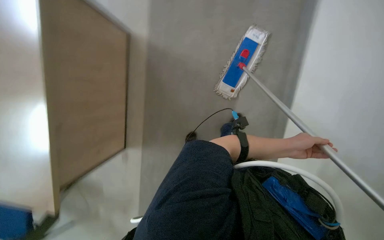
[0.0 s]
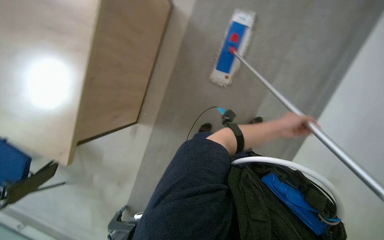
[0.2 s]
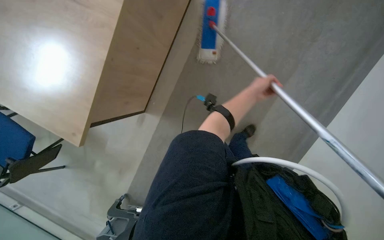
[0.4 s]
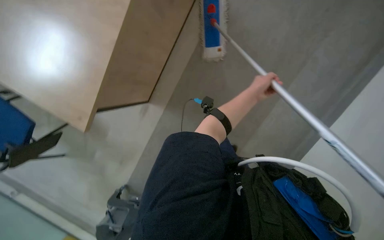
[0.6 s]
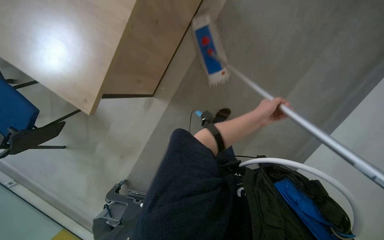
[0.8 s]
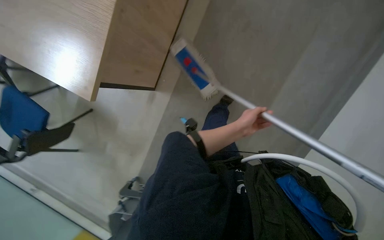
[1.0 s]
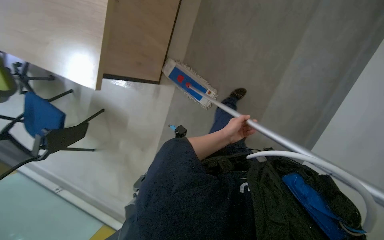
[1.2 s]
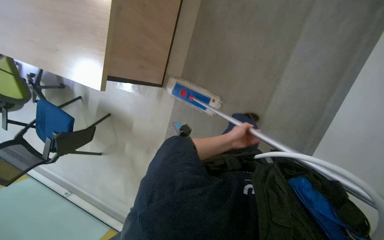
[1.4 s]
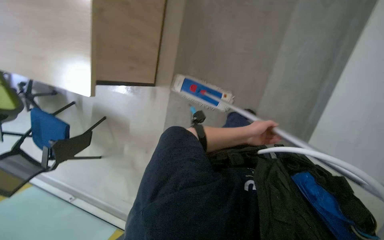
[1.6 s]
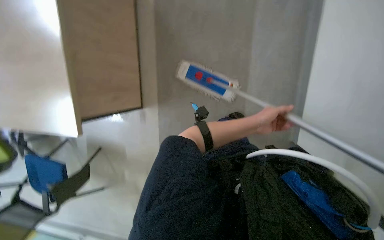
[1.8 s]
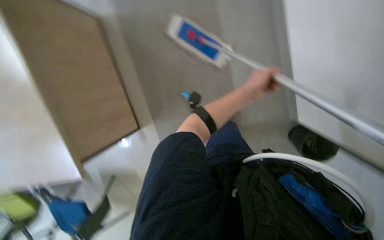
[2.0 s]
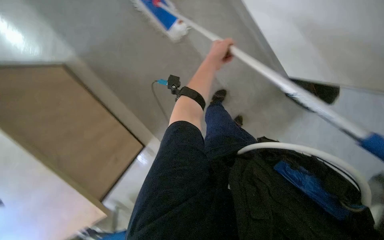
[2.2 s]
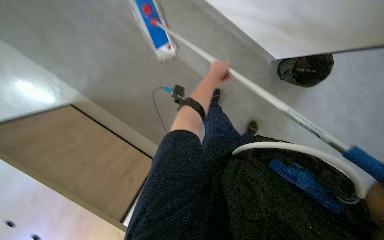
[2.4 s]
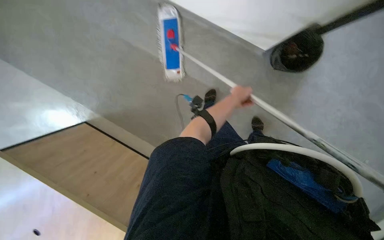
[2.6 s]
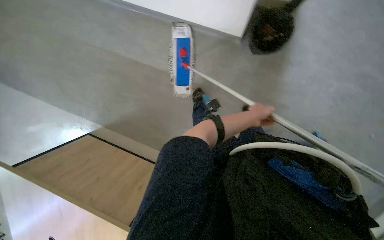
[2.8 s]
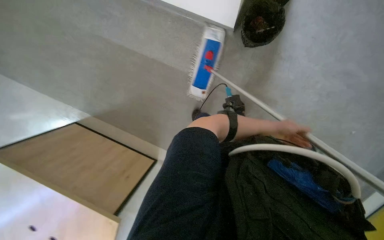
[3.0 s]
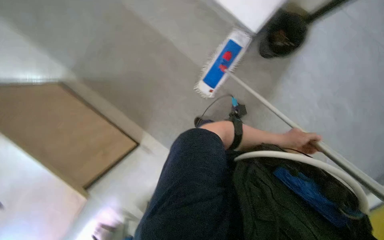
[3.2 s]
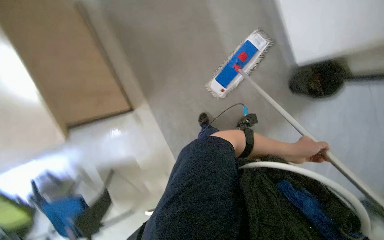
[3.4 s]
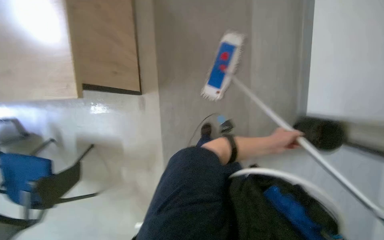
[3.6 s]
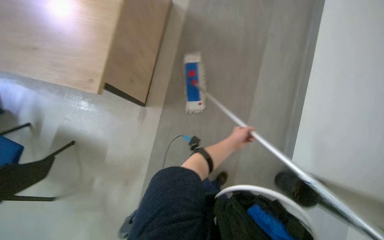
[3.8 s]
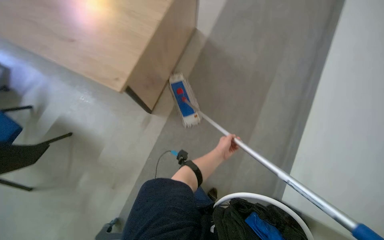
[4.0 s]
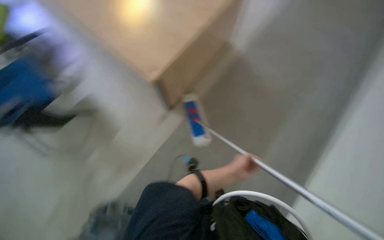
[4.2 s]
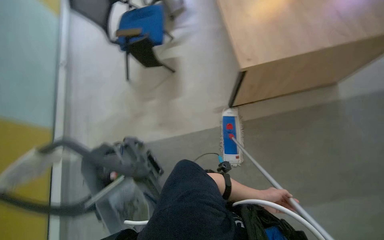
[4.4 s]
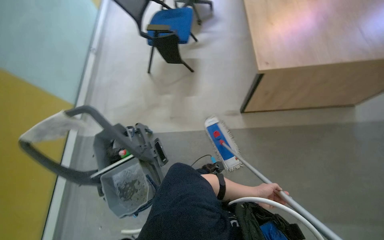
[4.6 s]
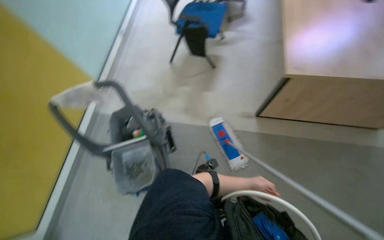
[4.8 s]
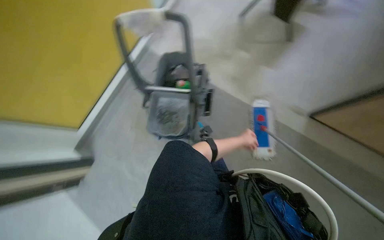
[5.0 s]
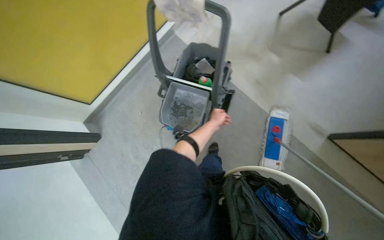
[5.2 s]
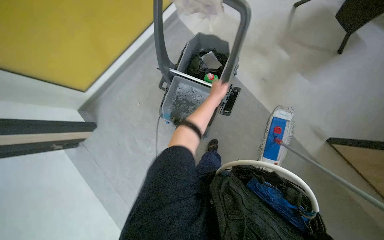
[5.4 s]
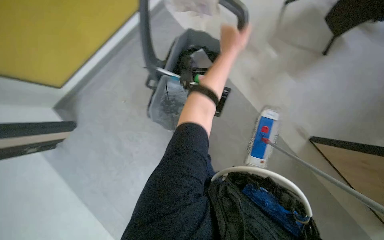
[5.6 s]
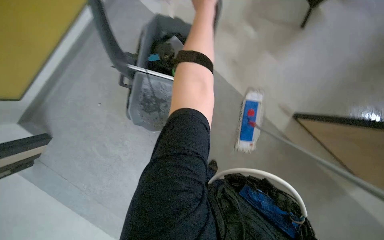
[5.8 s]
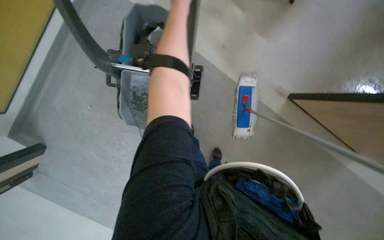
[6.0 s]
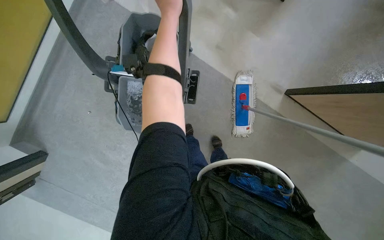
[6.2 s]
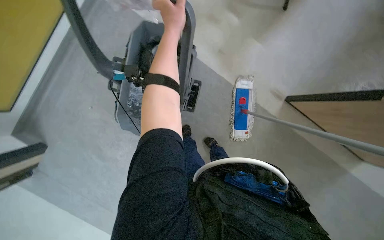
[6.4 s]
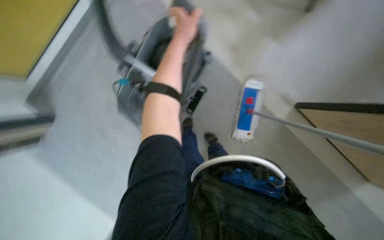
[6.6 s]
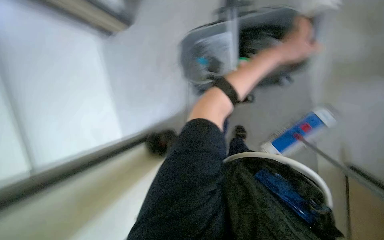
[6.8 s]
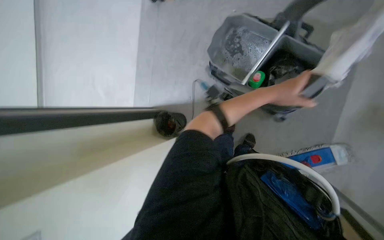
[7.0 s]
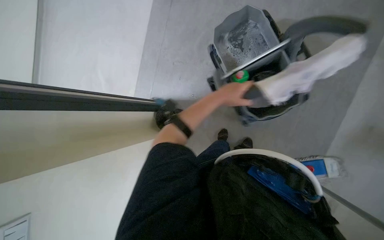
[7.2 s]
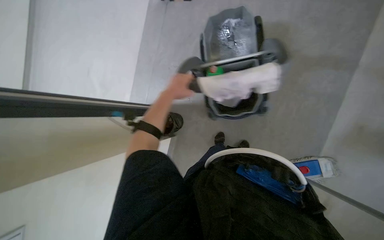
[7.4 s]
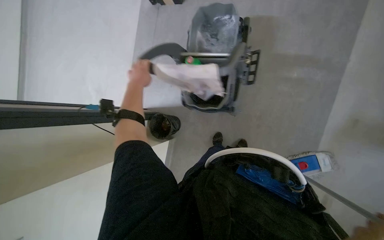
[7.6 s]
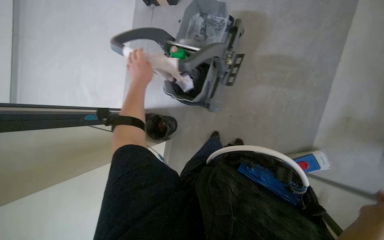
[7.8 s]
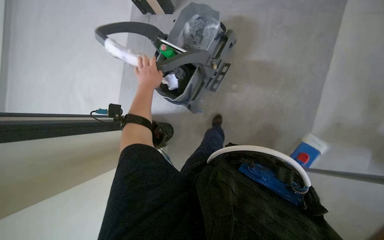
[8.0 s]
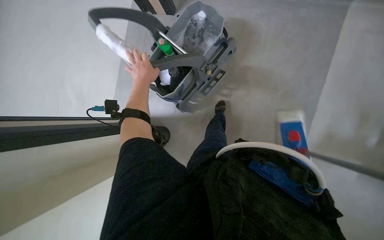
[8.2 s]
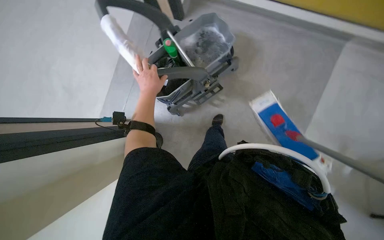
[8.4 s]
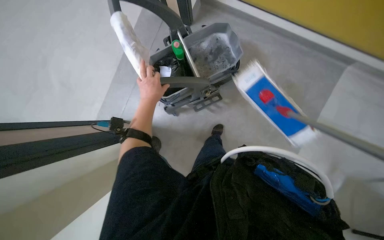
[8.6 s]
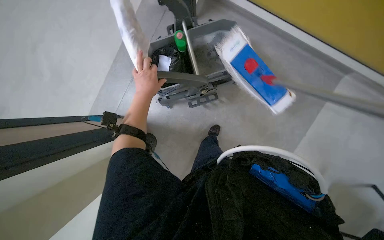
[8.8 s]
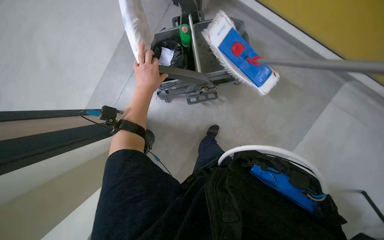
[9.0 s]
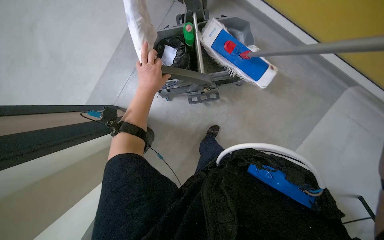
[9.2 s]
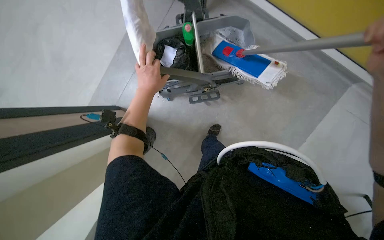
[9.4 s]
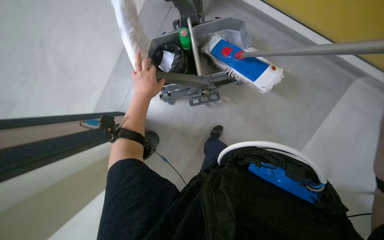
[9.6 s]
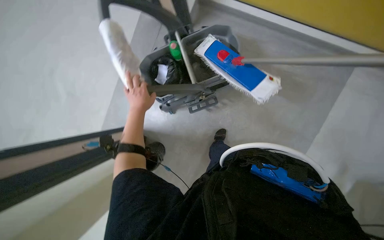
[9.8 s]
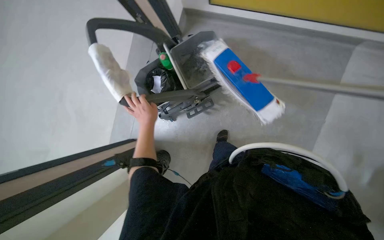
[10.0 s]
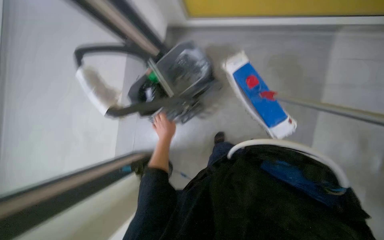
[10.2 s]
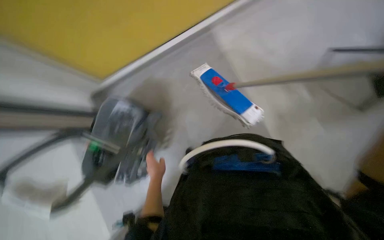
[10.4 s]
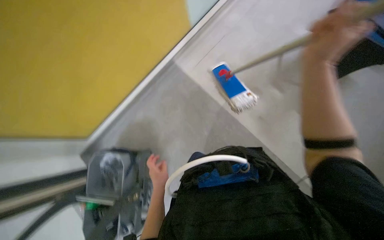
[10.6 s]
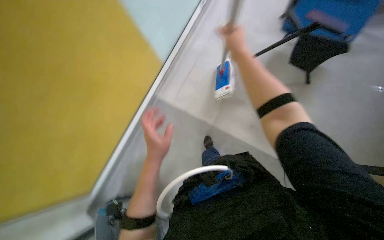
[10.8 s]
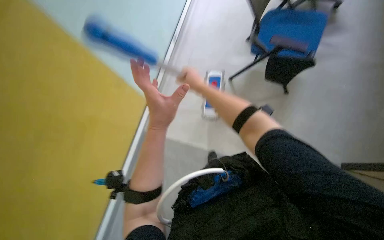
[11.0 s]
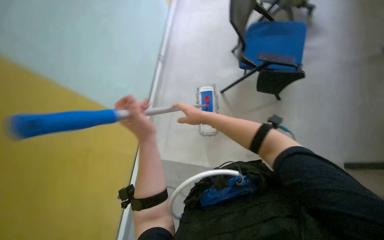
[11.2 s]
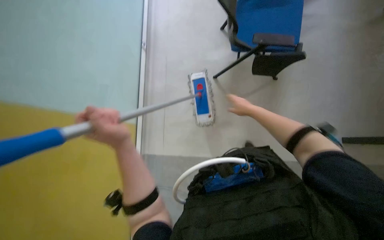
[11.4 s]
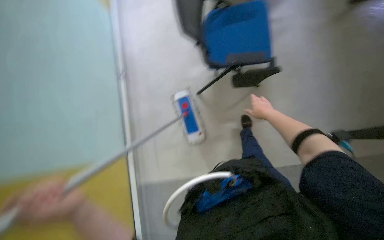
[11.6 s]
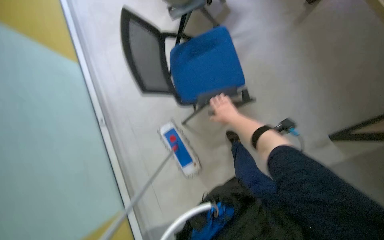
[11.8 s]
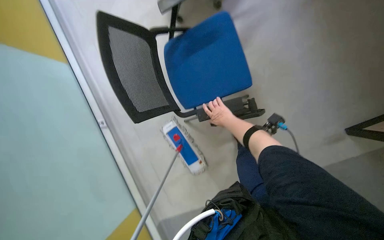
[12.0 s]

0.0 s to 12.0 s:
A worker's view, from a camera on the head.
Job: mopping floor.
The whole recording: Mopping office floor. The worker mops the office floor around the tables and chairs.
1.6 to 3.0 s: The scene turns roughly 35 degrees counterclockwise in the picture.
3.0 to 4.4 s: The head rotates about 25 degrees to the left.
4.4 to 6.0 s: The camera is carried some 40 cm. The wearer looks about 35 degrees further downward. The scene rotates clockwise by roughly 40 degrees.
6.0 to 7.6 s: The wearer looks about 15 degrees further downward. The scene rotates clockwise by some 40 degrees.
7.6 to 9.0 s: The view pans to the right by about 15 degrees.
9.0 to 10.4 s: The scene rotates counterclockwise by approximately 25 degrees. The left hand shifts some 25 cm down the picture.
10.4 to 12.0 s: The wearer's head swings roughly 60 degrees to the right. The wearer looks some 35 degrees further upward.

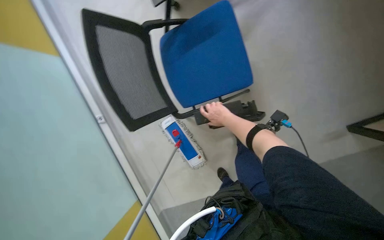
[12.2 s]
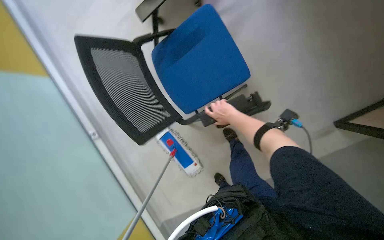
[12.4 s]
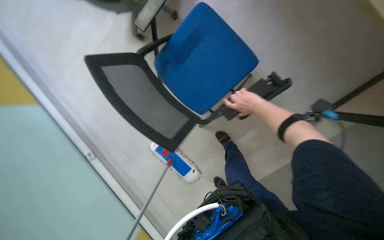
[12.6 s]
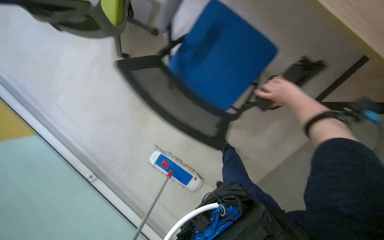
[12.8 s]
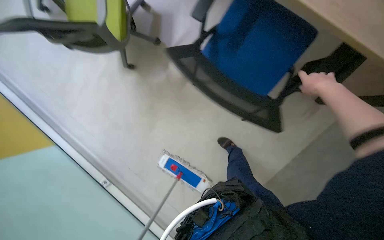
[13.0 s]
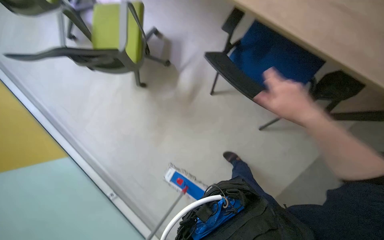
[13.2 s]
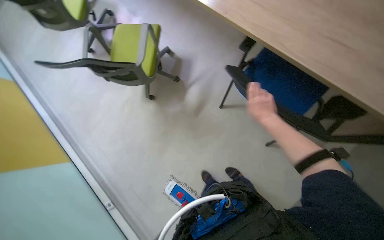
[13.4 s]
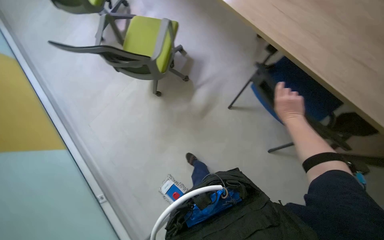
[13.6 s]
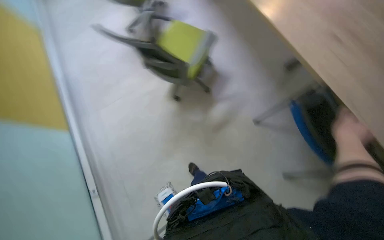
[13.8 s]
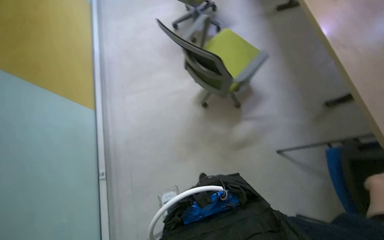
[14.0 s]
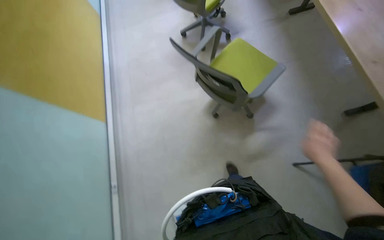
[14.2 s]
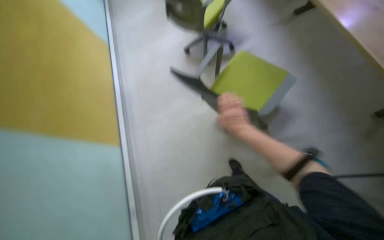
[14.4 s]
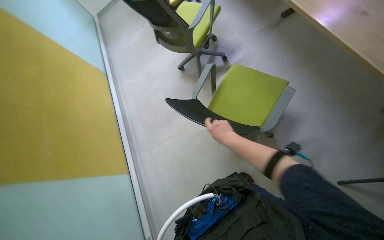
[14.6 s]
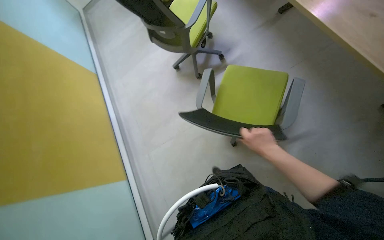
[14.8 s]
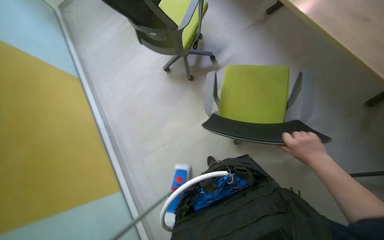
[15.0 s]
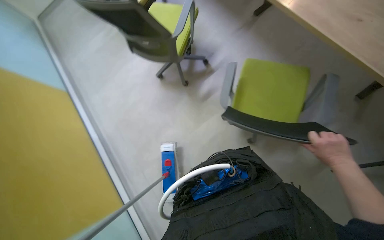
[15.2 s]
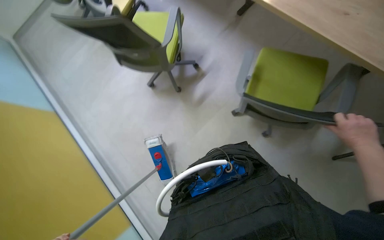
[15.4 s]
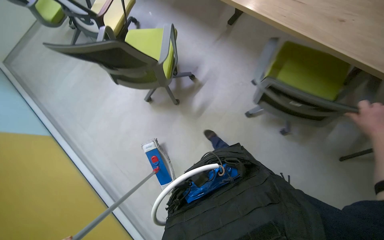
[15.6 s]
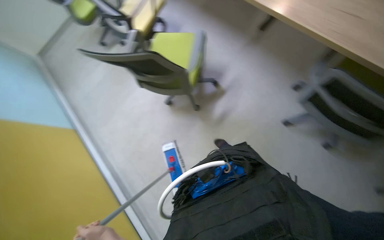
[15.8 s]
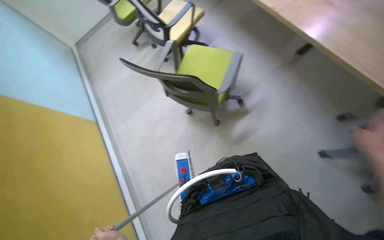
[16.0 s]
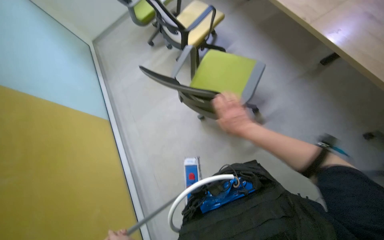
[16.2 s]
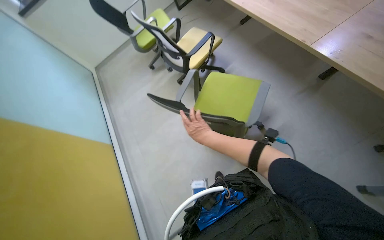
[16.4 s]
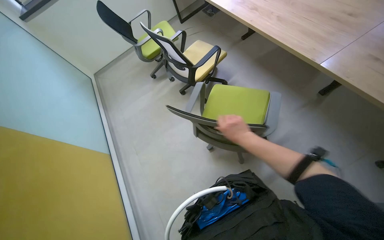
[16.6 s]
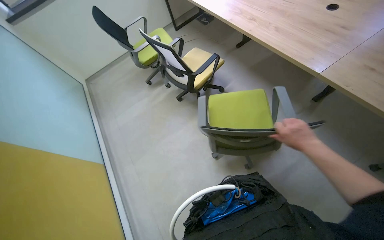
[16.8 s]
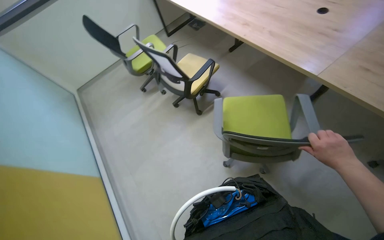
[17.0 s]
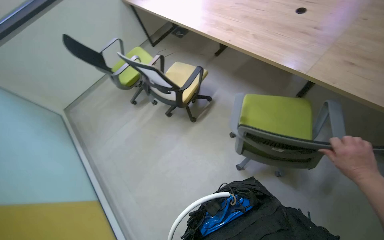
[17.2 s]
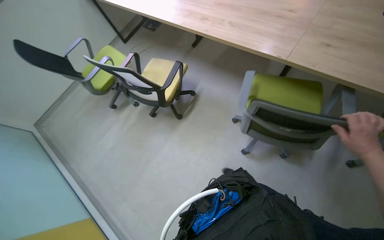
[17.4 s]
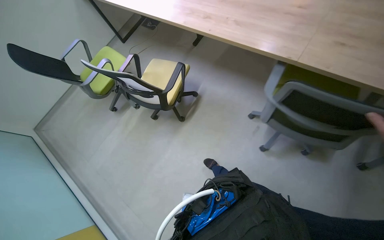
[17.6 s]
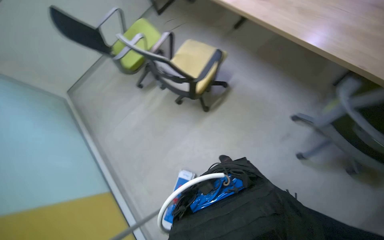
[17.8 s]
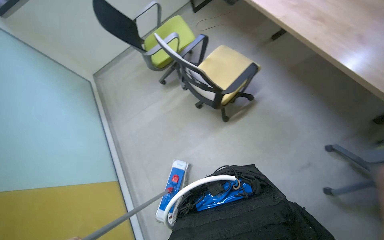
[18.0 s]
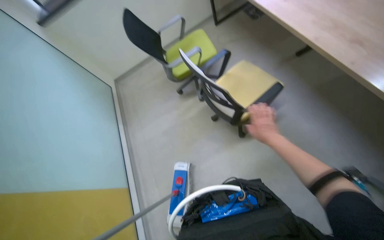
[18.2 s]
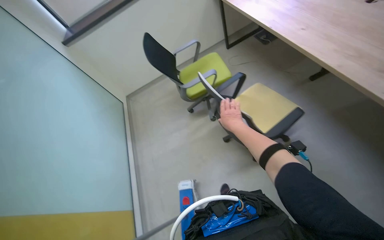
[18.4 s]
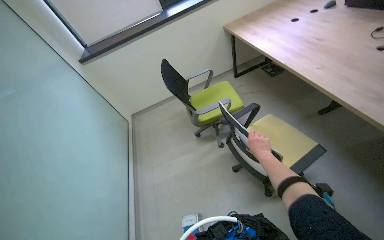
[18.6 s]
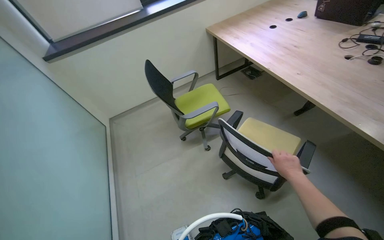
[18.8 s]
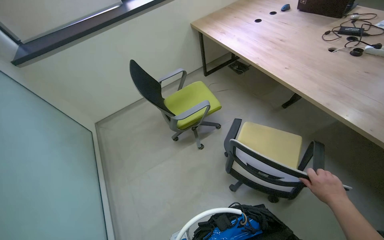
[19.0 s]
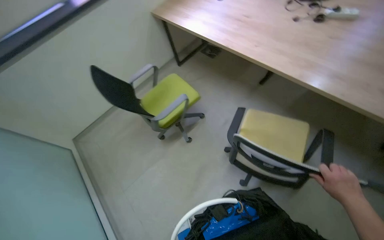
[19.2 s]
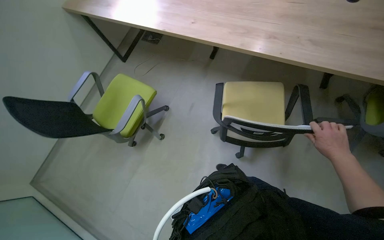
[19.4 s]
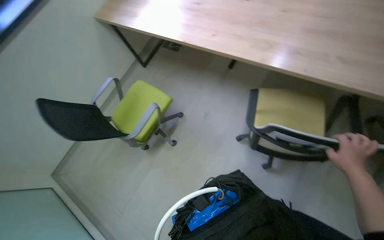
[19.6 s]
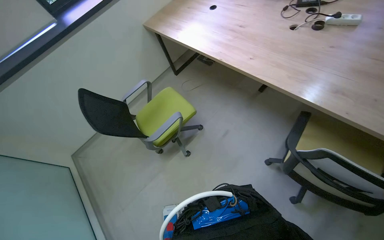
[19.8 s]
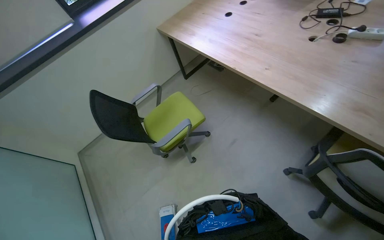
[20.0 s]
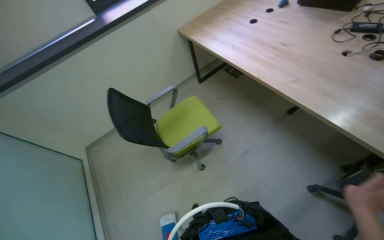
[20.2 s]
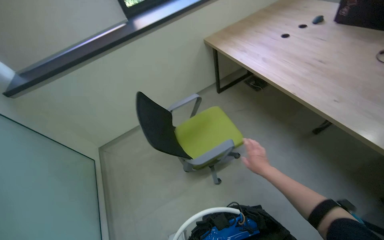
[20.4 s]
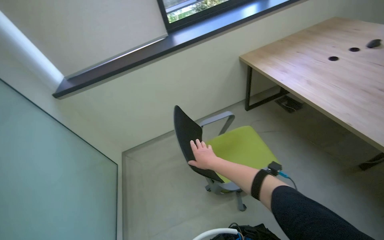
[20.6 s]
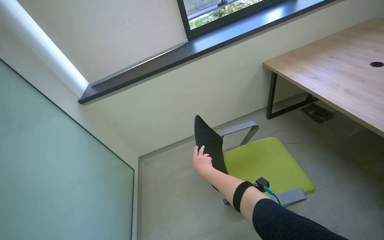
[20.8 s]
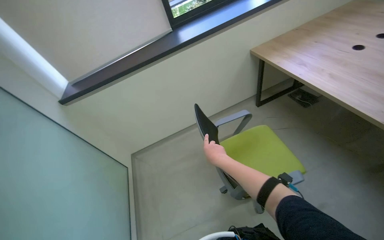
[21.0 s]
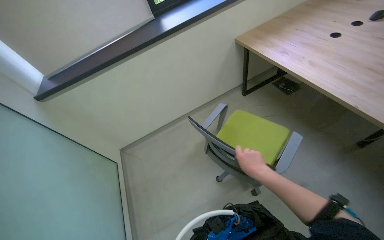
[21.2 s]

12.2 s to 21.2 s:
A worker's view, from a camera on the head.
Job: mopping floor.
The whole recording: Mopping office floor. The worker mops the office floor around the tables and chairs.
12.2 to 13.8 s: The camera pitches upward, by about 30 degrees.
13.8 to 15.2 s: The view tilts approximately 15 degrees upward.
15.2 to 16.6 s: The camera is carried roughly 60 cm. The wearer looks some 15 degrees further upward.
16.6 to 18.2 s: The camera travels roughly 60 cm.
18.2 to 19.8 s: The head rotates roughly 20 degrees to the right.
19.8 to 21.2 s: The wearer moves some 50 cm.
